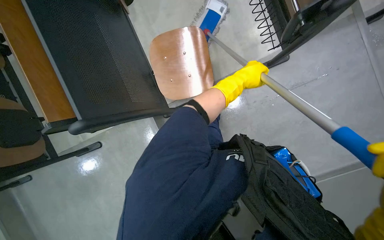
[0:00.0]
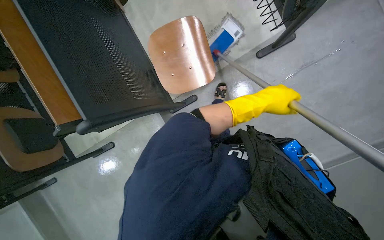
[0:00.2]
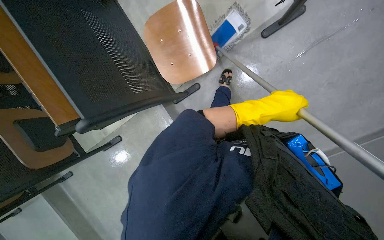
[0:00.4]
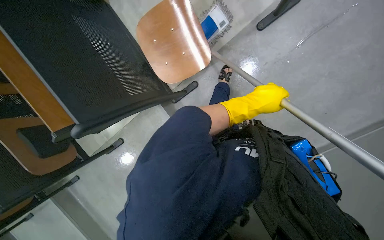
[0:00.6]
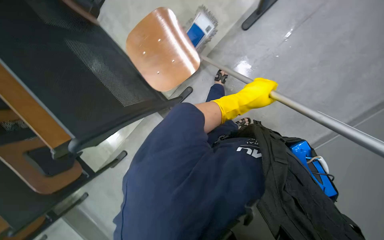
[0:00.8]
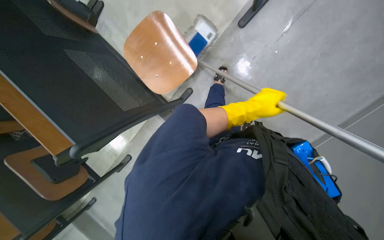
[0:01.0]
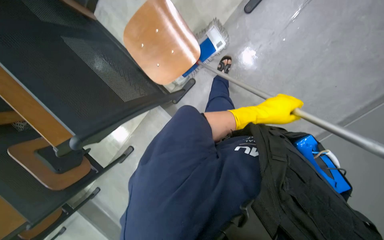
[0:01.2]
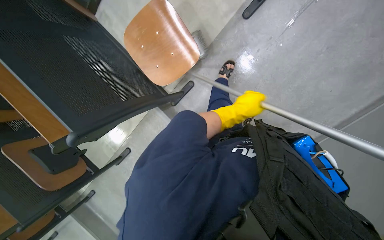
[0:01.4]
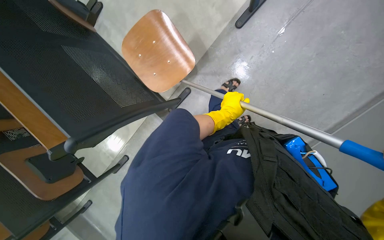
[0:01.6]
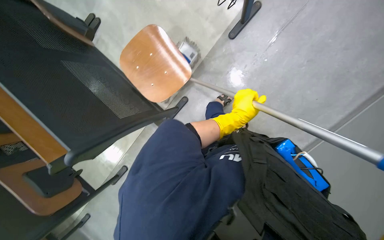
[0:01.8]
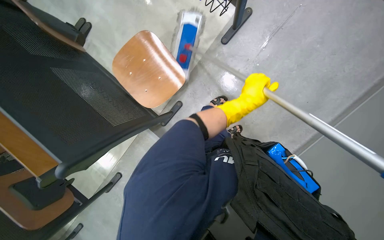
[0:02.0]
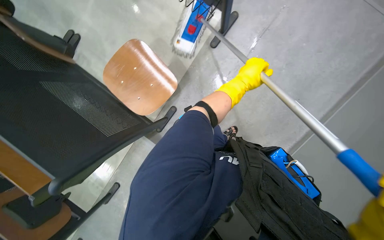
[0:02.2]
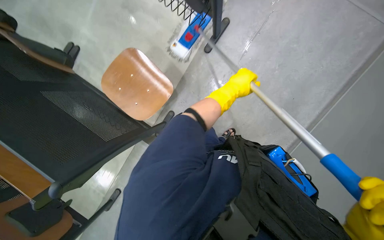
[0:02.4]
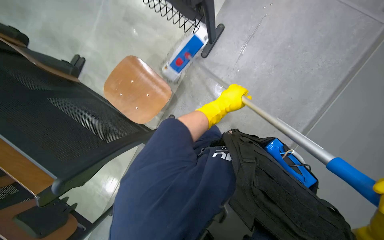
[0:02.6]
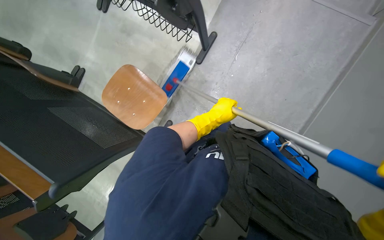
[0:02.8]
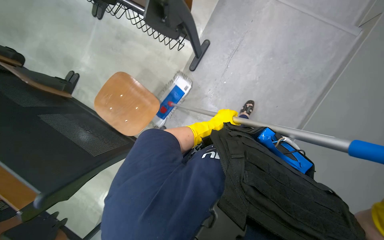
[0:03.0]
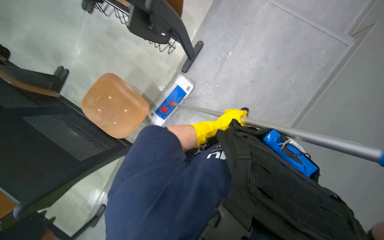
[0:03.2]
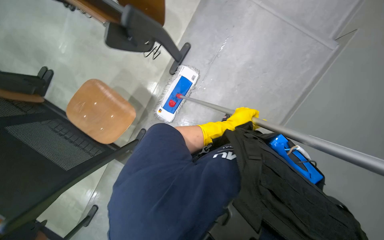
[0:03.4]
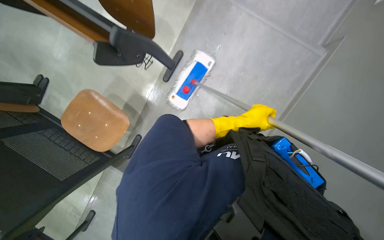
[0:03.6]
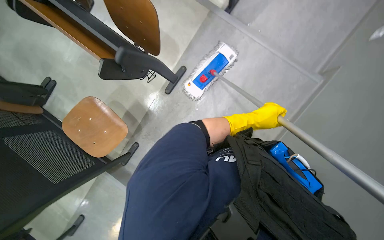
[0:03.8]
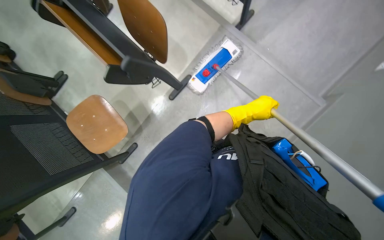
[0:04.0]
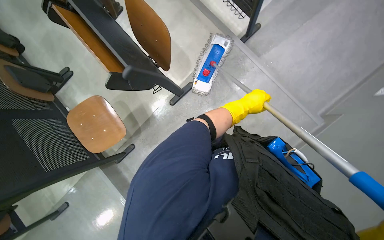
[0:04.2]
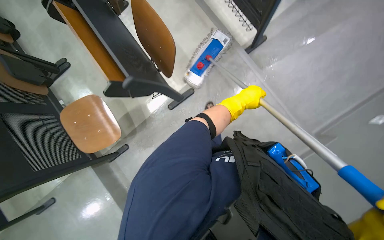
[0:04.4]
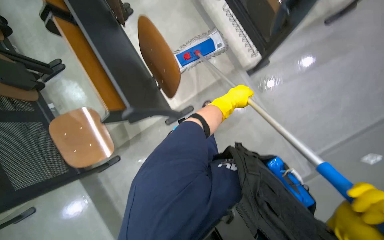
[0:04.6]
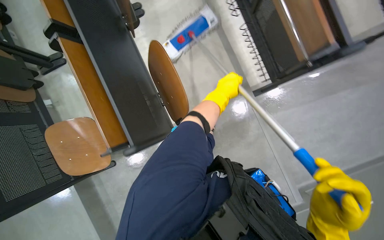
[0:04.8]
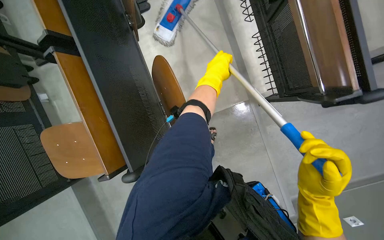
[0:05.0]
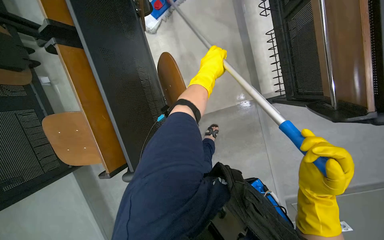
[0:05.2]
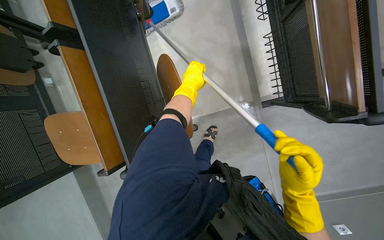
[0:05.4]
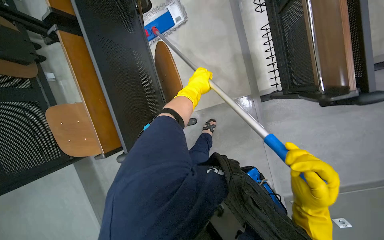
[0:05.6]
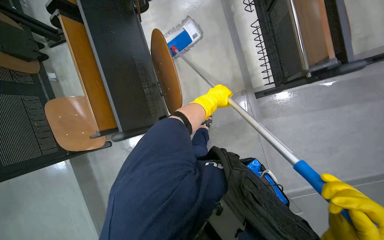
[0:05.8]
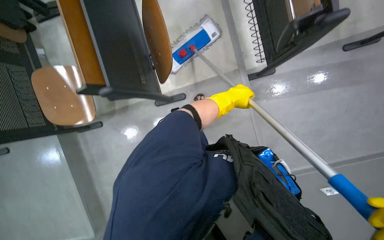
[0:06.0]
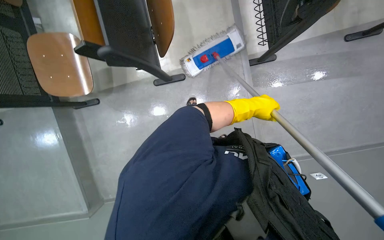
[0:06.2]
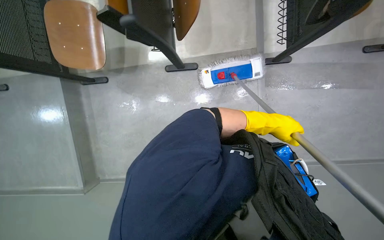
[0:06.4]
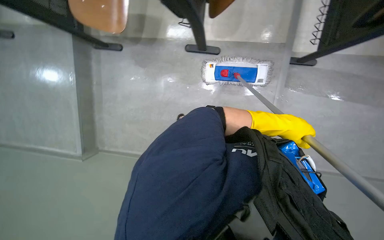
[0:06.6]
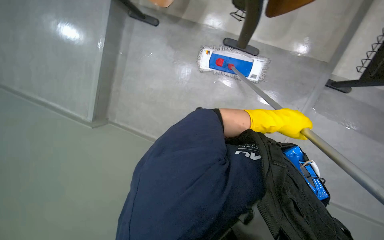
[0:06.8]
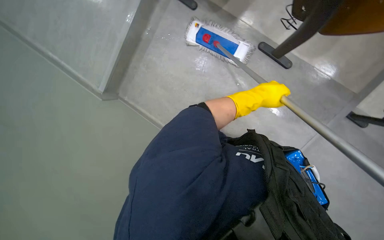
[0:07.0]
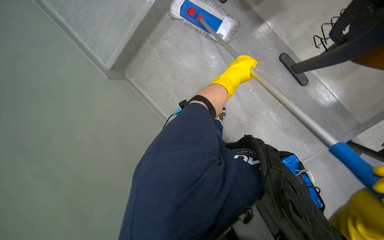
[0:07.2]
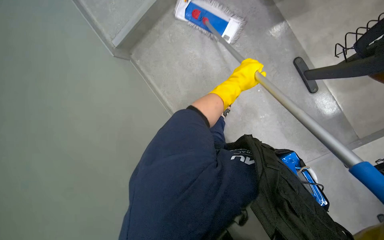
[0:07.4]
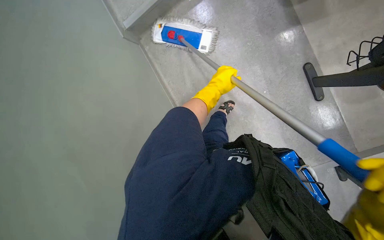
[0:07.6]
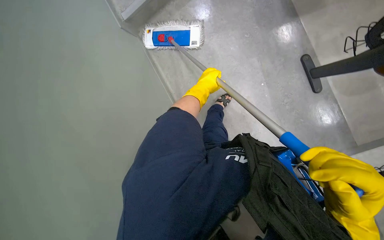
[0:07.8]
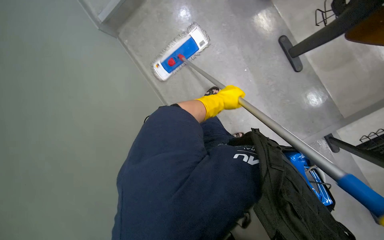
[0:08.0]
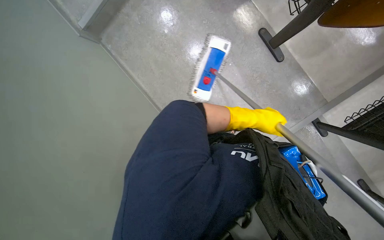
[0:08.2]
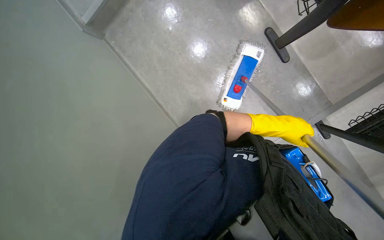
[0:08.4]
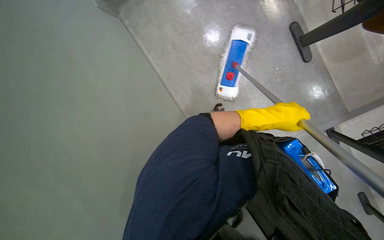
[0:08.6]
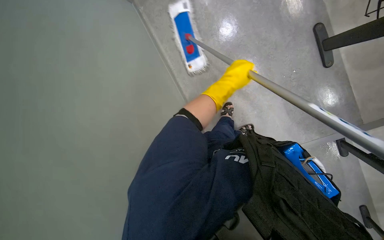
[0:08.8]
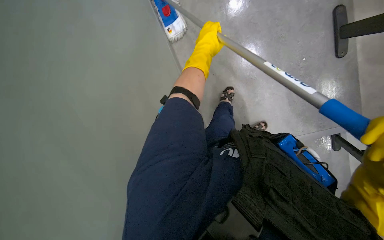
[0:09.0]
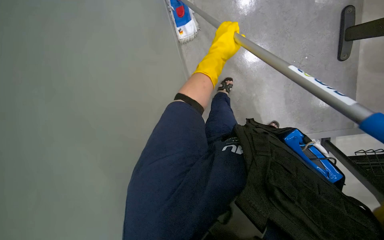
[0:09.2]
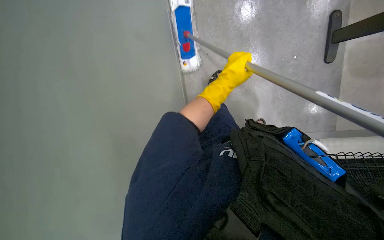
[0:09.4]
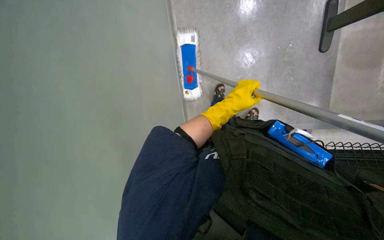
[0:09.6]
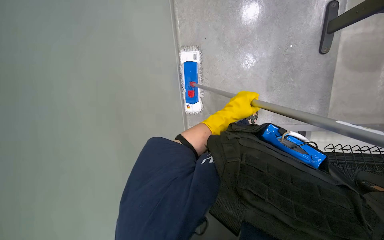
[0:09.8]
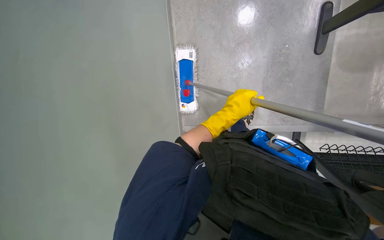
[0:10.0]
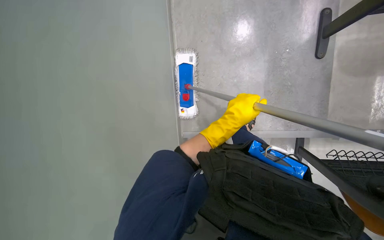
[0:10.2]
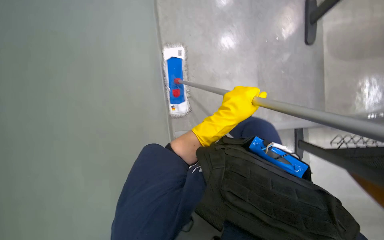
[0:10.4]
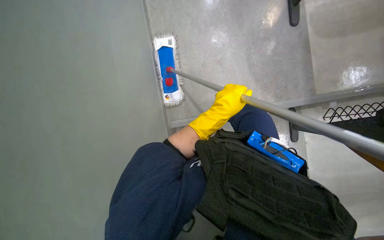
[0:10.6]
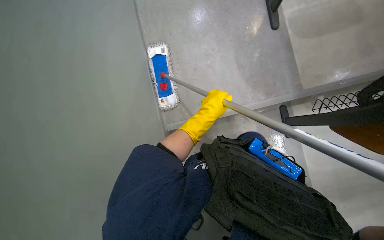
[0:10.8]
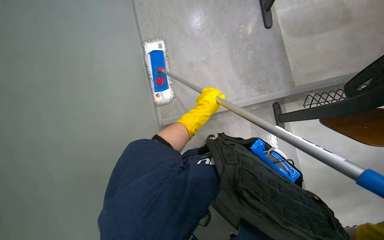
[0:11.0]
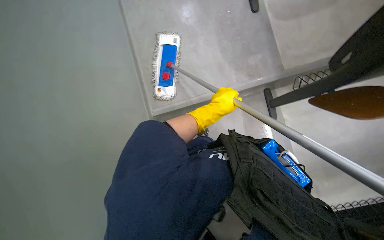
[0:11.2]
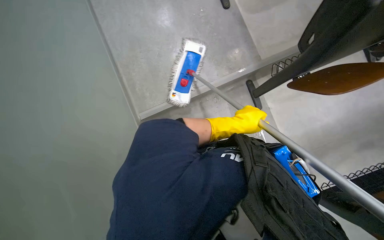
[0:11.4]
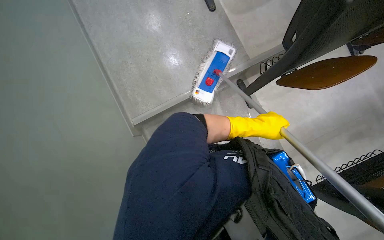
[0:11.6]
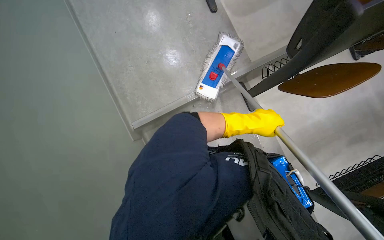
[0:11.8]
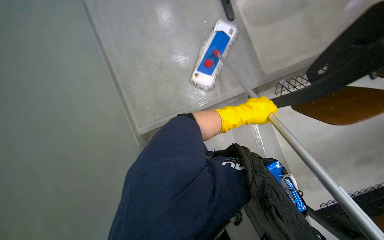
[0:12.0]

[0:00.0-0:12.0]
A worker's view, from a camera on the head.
Job: mopping floor.
The whole recording: Mopping lecture hall floor. The worker mops the floor in the lecture hall, moving around the chairs and desks.
0.0 to 1.6 s: The left hand heads down the picture, covering roughly 15 cm.
1.6 to 3.0 s: The view tips upward by about 15 degrees. The left hand reaches roughly 15 cm up the picture, then returns.
3.0 to 4.4 s: The left hand shifts roughly 50 cm up the picture and to the right.
6.0 to 7.6 s: The view tilts some 15 degrees downward. The scene turns about 35 degrees clockwise in the picture. The left hand travels to the right and back again, approximately 10 cm each way.
7.6 to 9.0 s: The left hand travels nearer to the camera by about 10 cm, and moves roughly 25 cm to the right and comes back.
10.4 to 12.0 s: The head turns to the right by some 20 degrees. The left hand goes to the right and returns, some 30 cm each way.

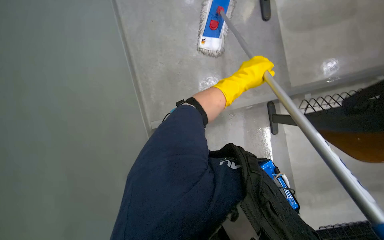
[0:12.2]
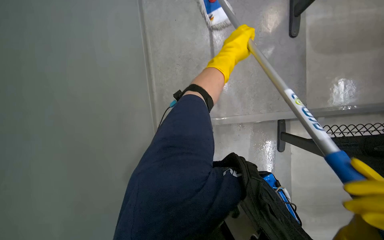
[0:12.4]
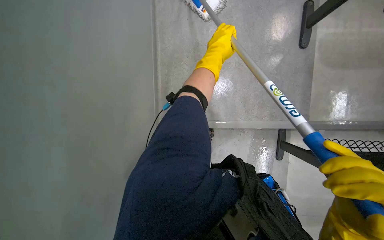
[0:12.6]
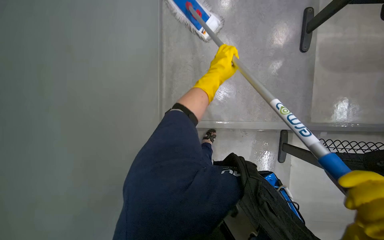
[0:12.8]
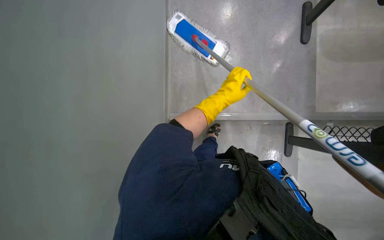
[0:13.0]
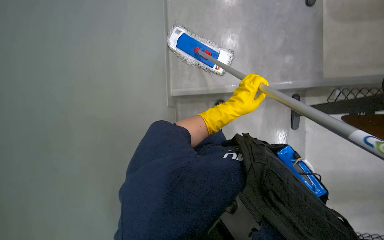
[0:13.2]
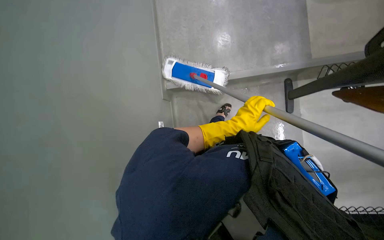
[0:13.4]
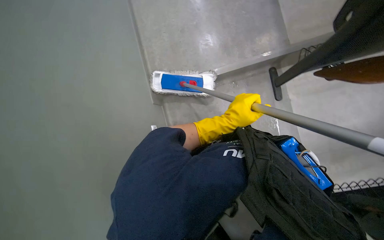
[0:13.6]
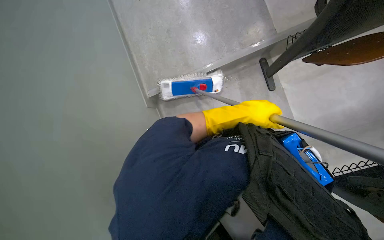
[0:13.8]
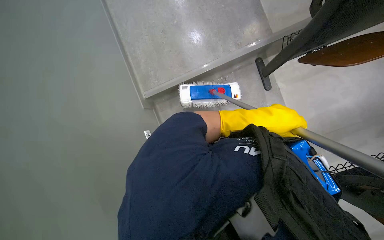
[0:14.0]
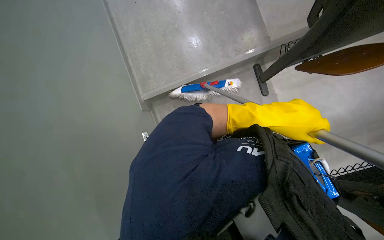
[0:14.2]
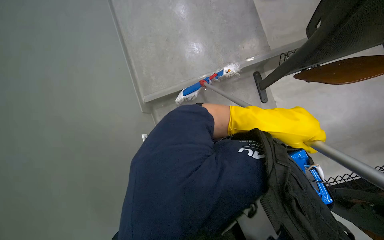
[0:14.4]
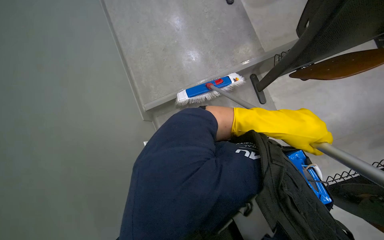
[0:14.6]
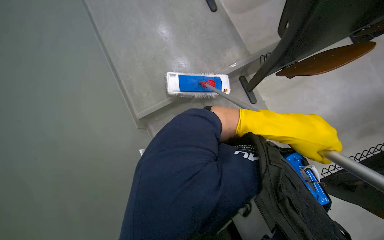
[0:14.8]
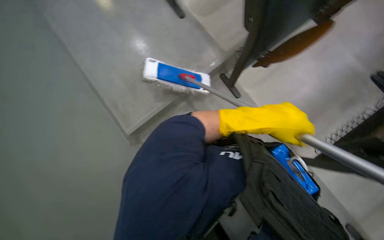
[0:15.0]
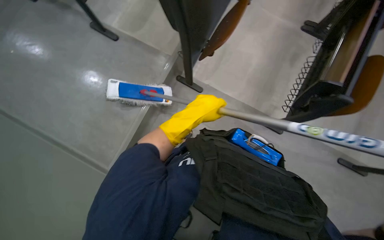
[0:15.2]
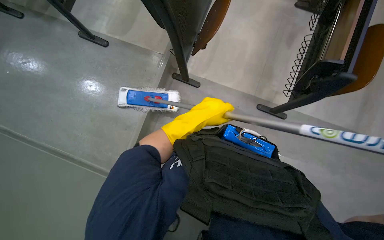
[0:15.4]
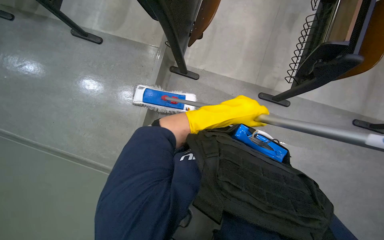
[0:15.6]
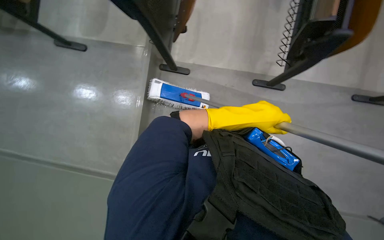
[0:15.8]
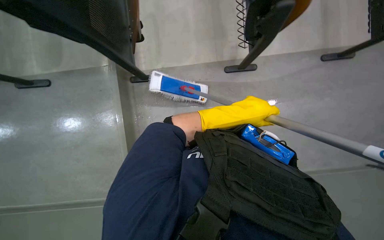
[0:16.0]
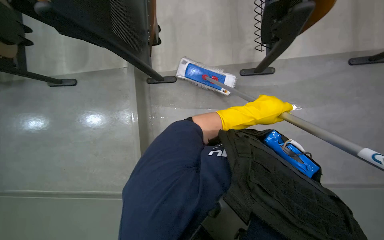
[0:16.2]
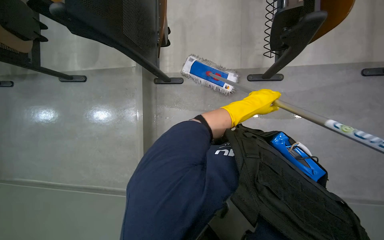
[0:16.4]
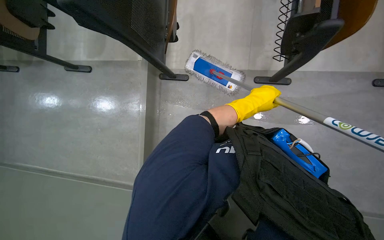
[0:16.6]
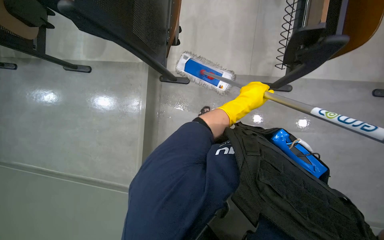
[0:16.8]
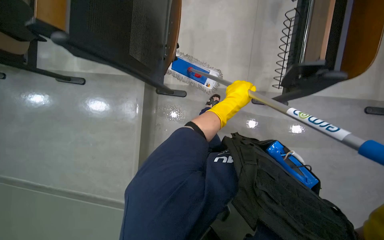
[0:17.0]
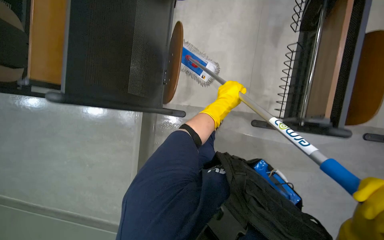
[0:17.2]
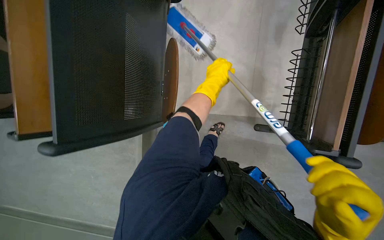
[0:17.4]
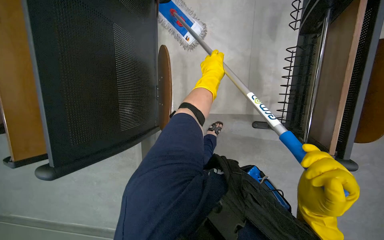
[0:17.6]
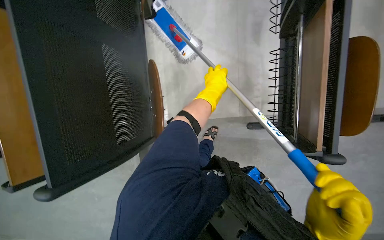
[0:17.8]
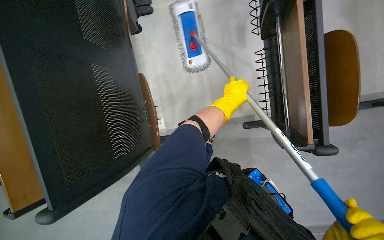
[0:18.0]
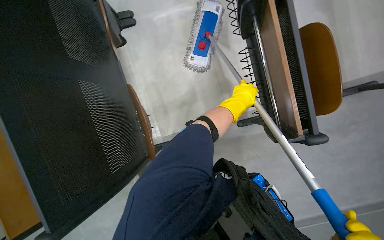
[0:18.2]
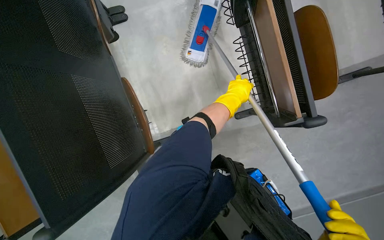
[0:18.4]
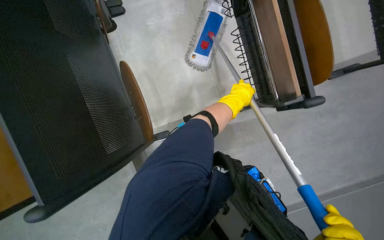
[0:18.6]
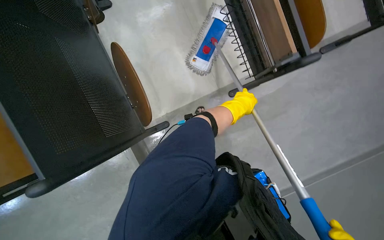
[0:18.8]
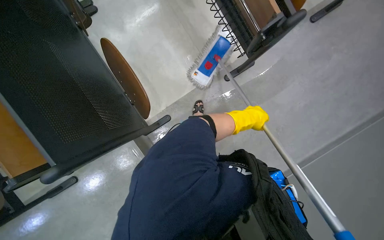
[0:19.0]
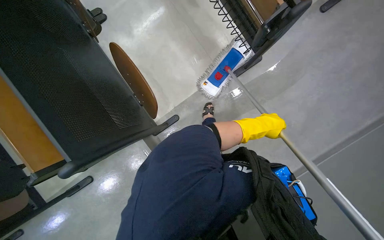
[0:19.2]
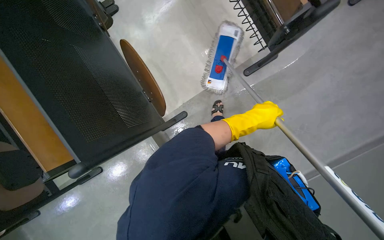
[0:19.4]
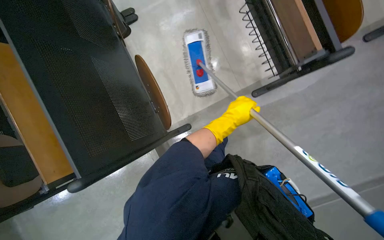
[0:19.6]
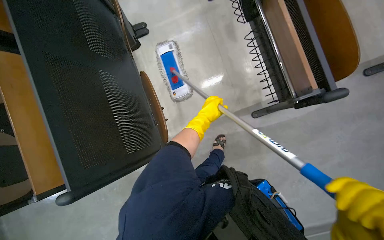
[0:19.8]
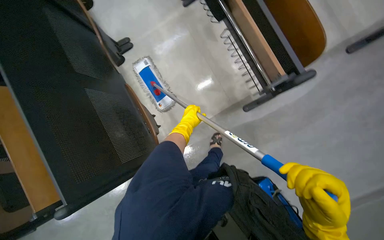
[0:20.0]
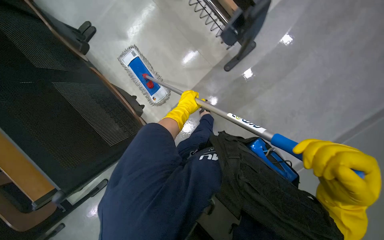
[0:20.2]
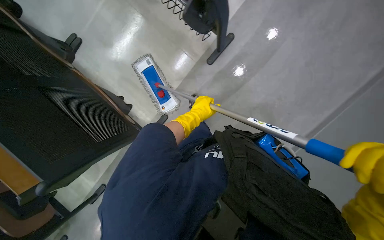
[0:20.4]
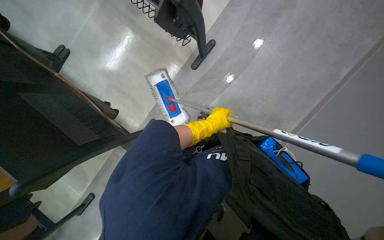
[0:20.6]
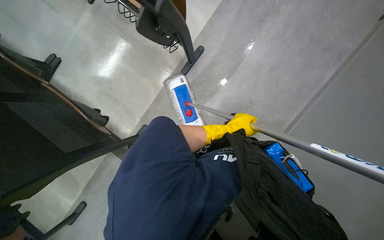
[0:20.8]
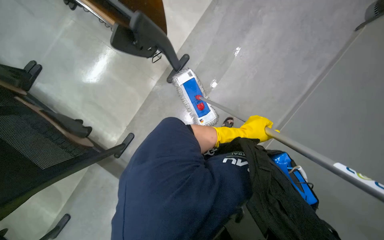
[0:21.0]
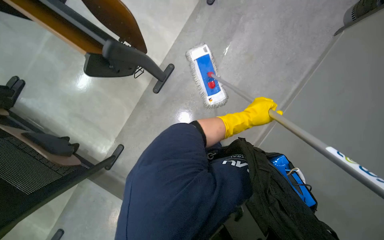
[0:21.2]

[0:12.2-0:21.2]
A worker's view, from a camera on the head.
Job: mopping floor.
The whole recording: Mopping lecture hall floor. The worker mops the floor in the lecture hall, moving around the chairs and desks.
12.2 to 13.8 s: The scene turns approximately 30 degrees counterclockwise in the picture. The left hand shifts some 20 cm down the picture.
13.8 to 15.2 s: The head turns to the right by approximately 40 degrees.
15.2 to 16.6 s: Everything in view rotates roughly 25 degrees counterclockwise.
16.6 to 18.2 s: The head turns to the right by some 20 degrees. The left hand travels to the left and back again, some 10 cm each way.
19.8 to 21.2 s: The head rotates roughly 25 degrees to the right. The left hand heads to the right, covering about 25 cm.
